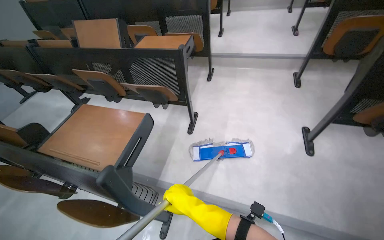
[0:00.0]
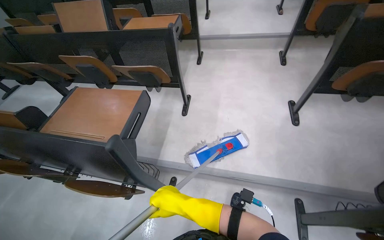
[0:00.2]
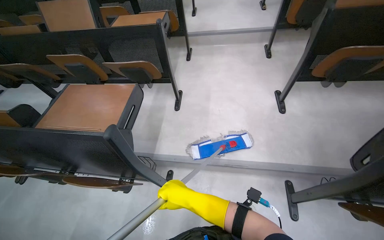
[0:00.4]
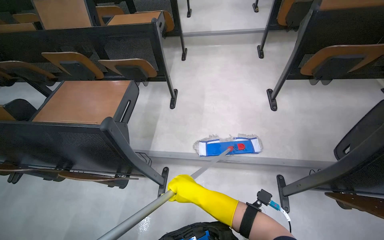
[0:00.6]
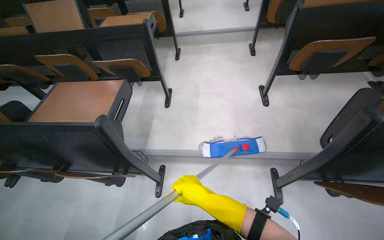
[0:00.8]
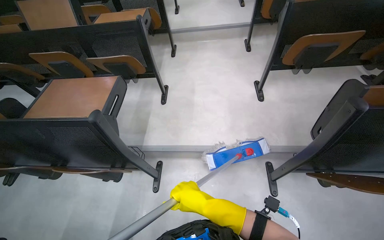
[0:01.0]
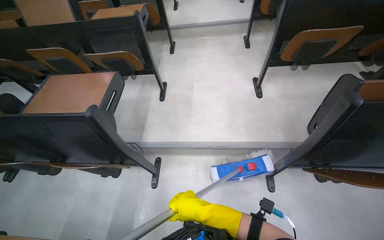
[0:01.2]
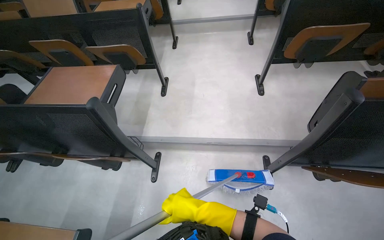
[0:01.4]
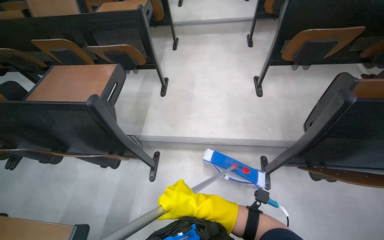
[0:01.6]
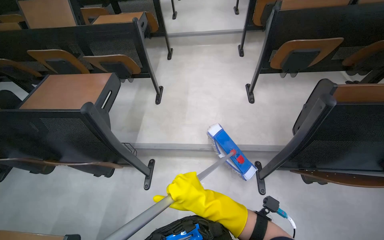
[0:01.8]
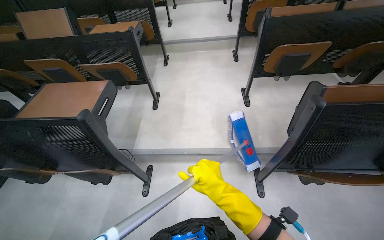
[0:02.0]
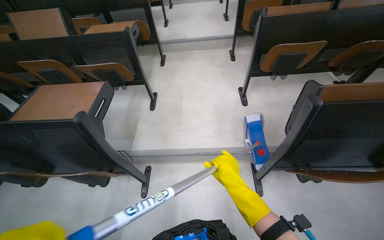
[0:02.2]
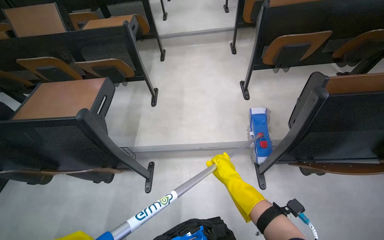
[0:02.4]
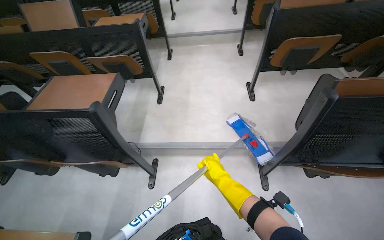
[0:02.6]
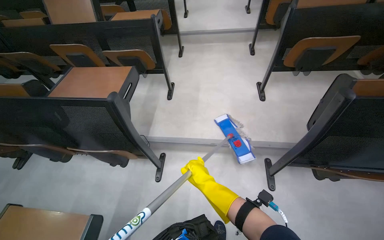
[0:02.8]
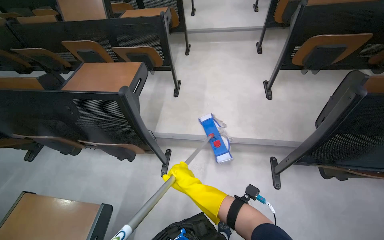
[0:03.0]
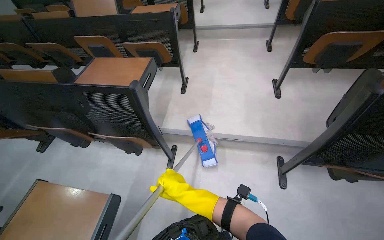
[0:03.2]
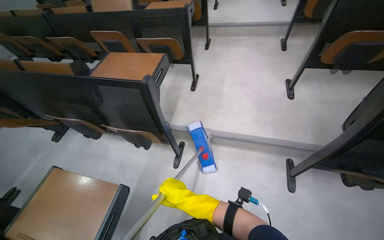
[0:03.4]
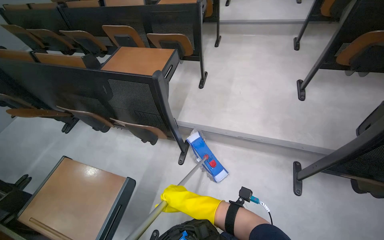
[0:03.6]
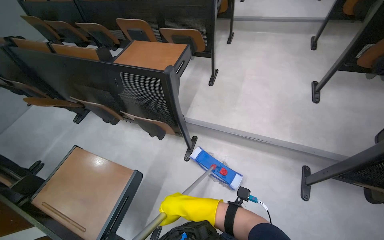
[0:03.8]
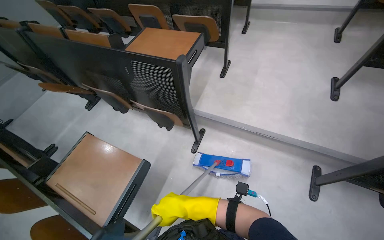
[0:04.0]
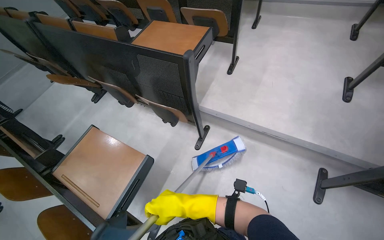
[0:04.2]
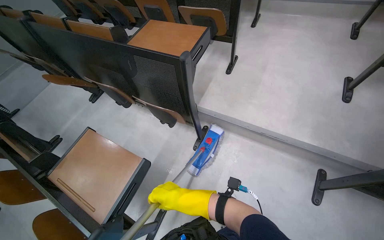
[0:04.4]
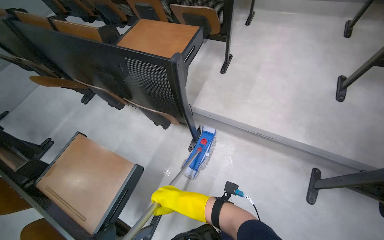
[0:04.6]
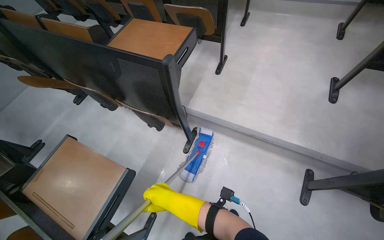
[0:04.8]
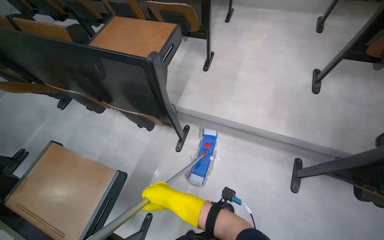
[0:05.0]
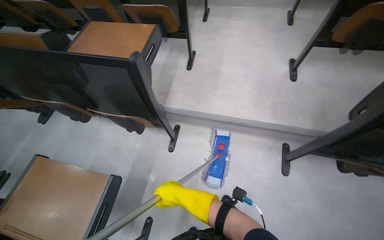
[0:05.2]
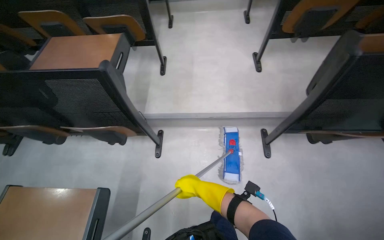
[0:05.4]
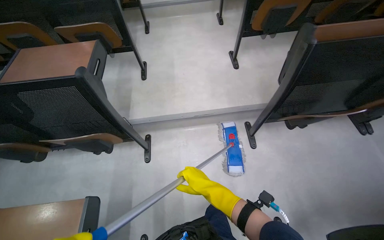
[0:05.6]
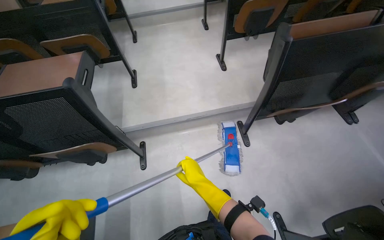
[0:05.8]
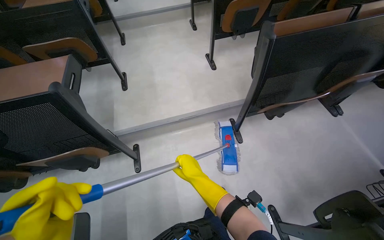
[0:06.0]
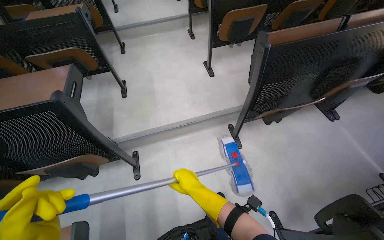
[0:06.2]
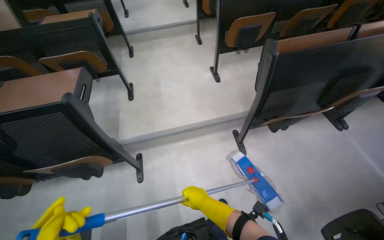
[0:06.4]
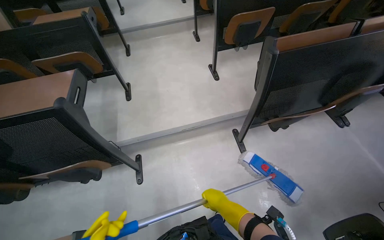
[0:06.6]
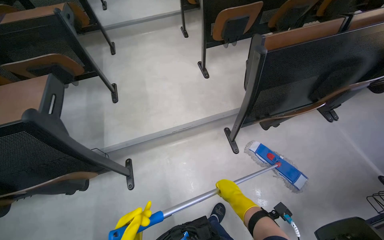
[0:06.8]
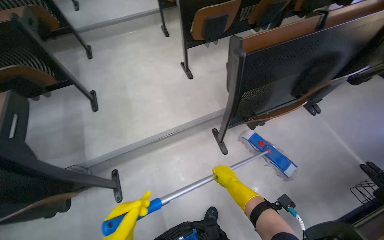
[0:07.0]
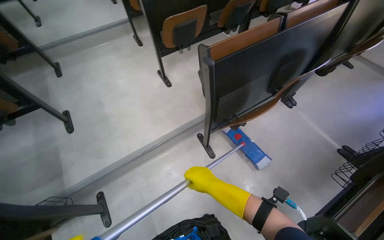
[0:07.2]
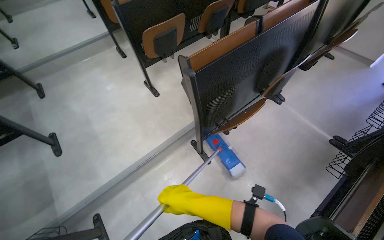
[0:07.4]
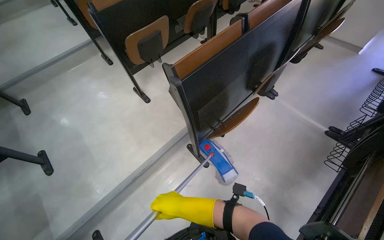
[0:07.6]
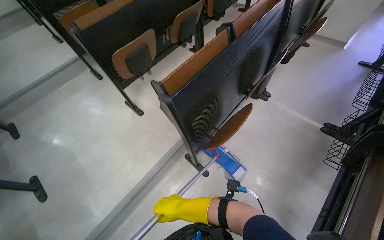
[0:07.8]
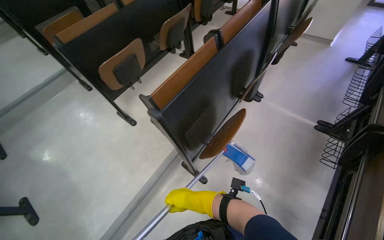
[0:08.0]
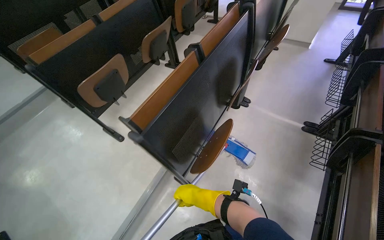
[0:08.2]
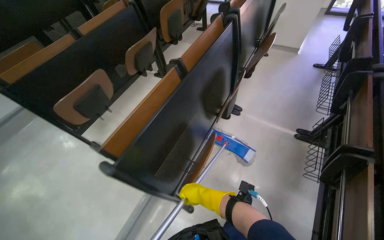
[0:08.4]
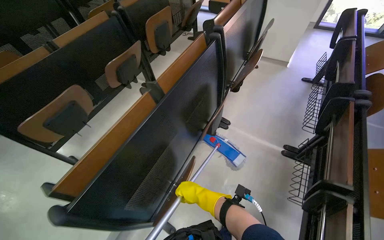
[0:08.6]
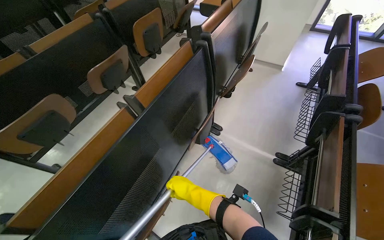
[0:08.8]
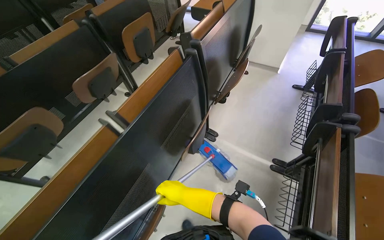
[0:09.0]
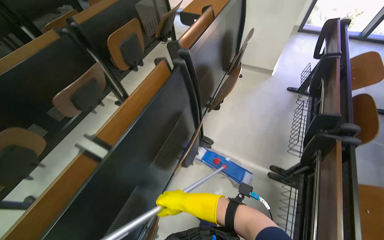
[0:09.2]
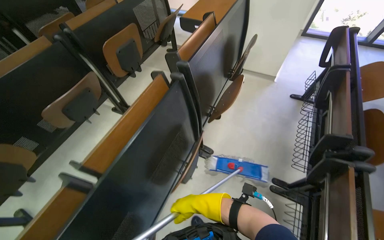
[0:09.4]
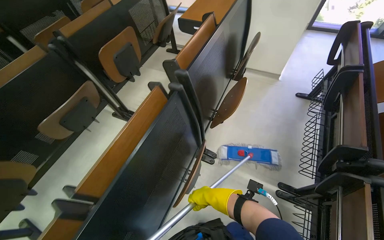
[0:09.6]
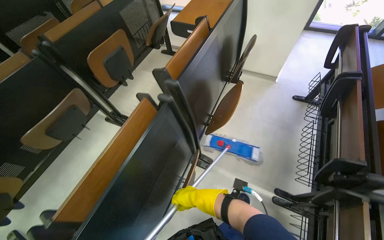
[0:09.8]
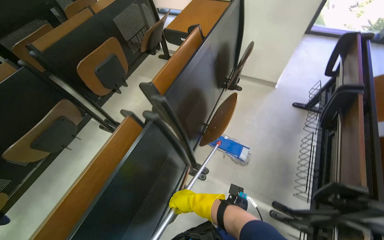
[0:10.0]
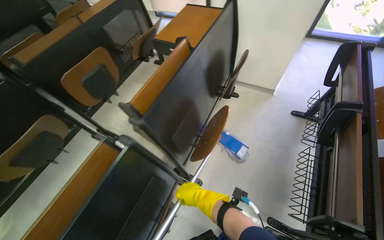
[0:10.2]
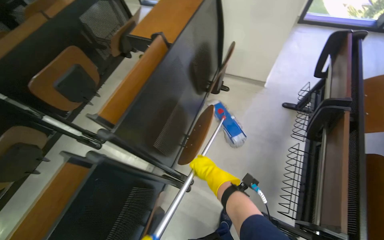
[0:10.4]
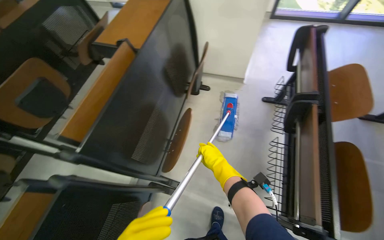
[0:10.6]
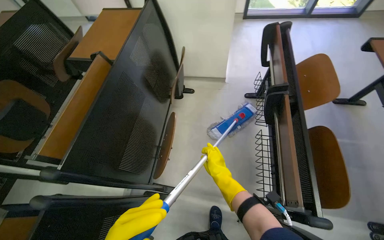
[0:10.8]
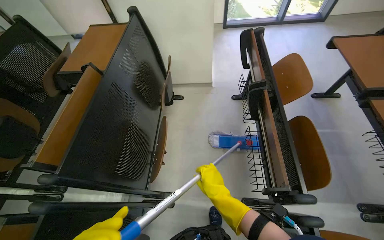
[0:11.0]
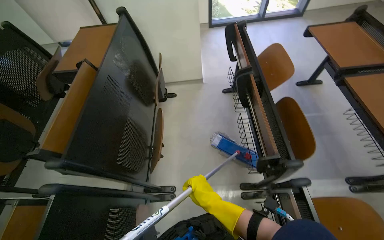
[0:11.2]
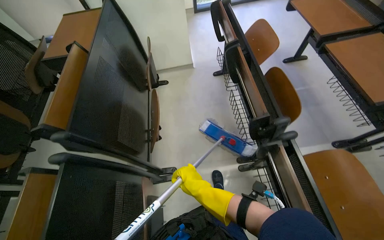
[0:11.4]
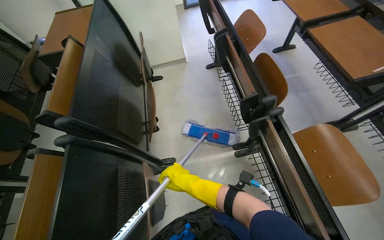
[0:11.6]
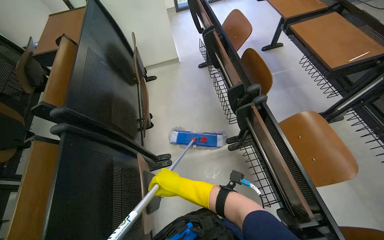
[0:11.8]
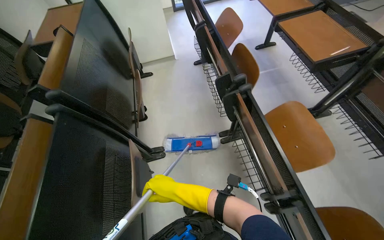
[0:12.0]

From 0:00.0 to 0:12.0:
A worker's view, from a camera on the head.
Job: mopping floor.
The whole recording: Mopping lecture hall floor. The worker mops the floor of the lecture hall, moving the mop through the aisles between seats.
From 0:03.0 to 0:04.4: The head turns to the left by some 20 degrees.
From 0:04.4 to 0:06.0: The head rotates approximately 45 degrees to the right.
From 0:06.0 to 0:07.6: The camera travels roughly 40 cm. The head rotates approximately 30 degrees to the right.
From 0:07.6 to 0:09.0: The camera travels some 70 cm.
From 0:09.0 to 0:10.4: The head travels about 70 cm.
From 0:10.4 to 0:12.0: The head travels roughly 50 cm. The head turns to the right by some 35 degrees.

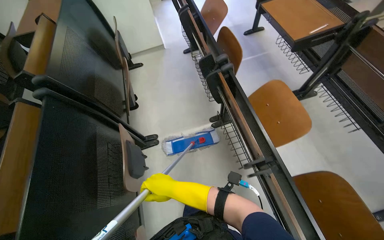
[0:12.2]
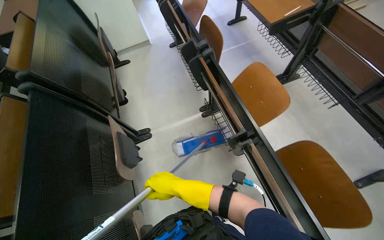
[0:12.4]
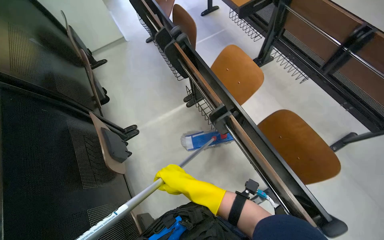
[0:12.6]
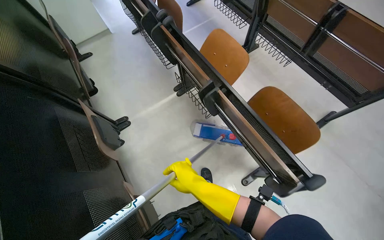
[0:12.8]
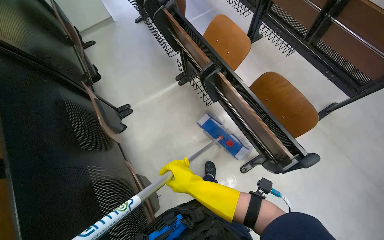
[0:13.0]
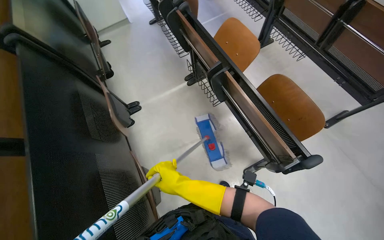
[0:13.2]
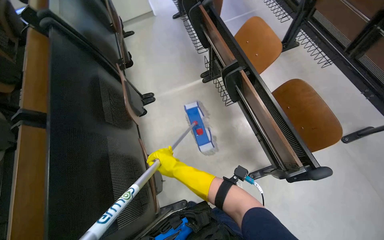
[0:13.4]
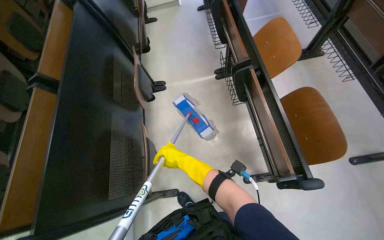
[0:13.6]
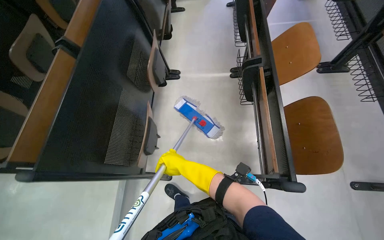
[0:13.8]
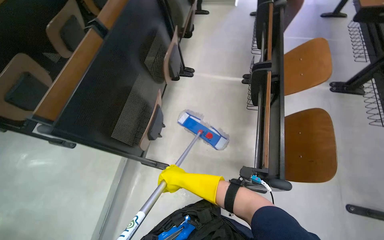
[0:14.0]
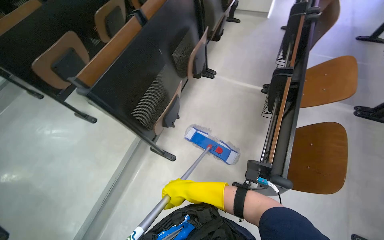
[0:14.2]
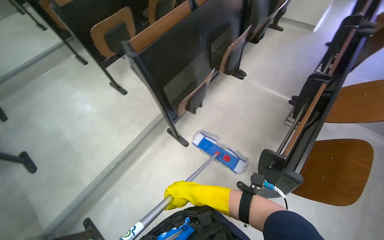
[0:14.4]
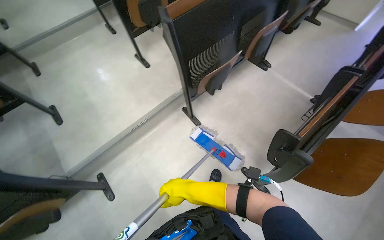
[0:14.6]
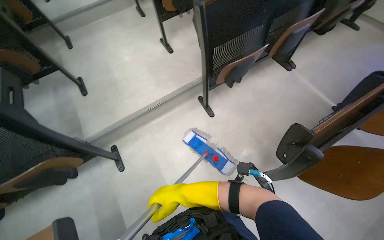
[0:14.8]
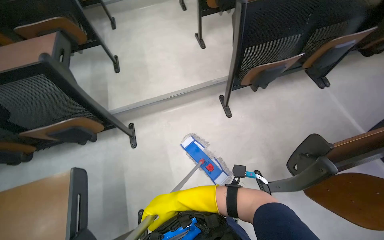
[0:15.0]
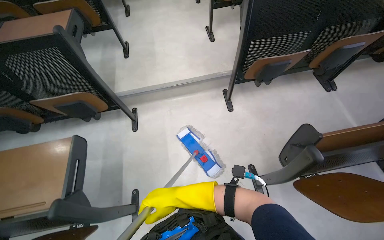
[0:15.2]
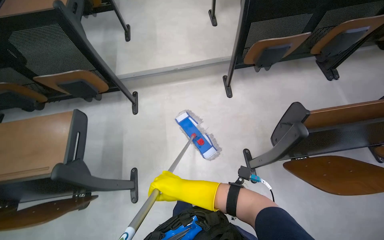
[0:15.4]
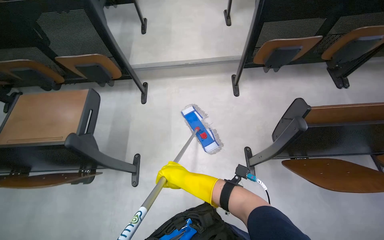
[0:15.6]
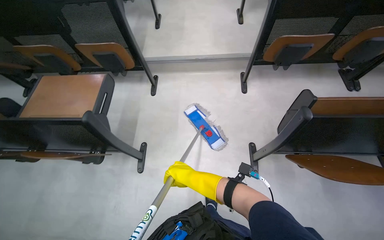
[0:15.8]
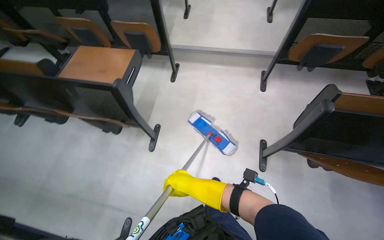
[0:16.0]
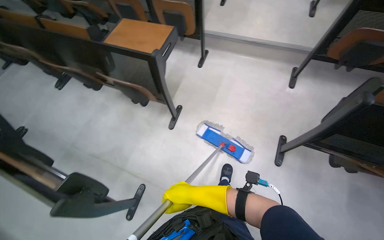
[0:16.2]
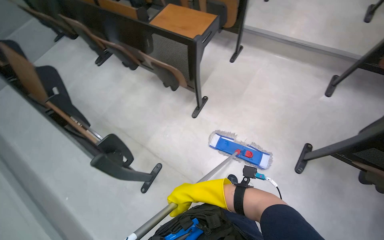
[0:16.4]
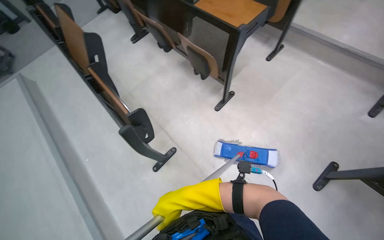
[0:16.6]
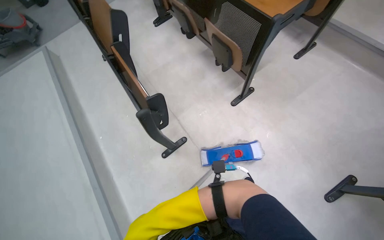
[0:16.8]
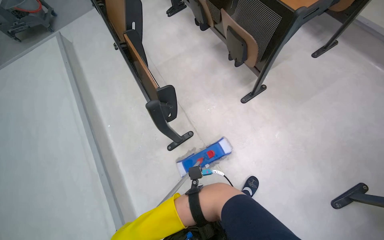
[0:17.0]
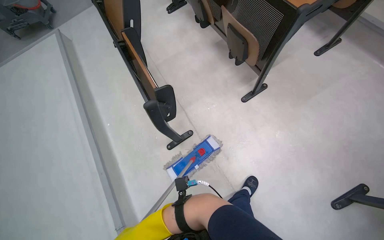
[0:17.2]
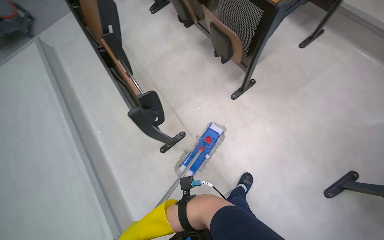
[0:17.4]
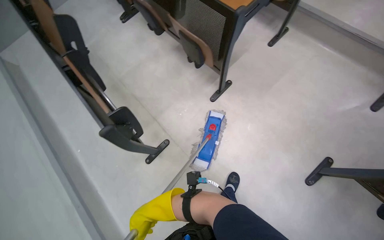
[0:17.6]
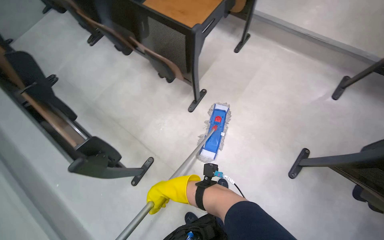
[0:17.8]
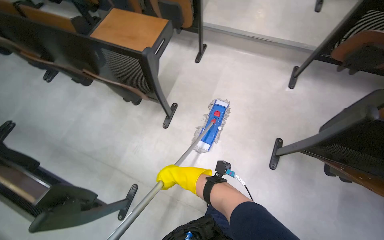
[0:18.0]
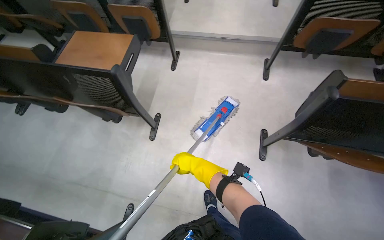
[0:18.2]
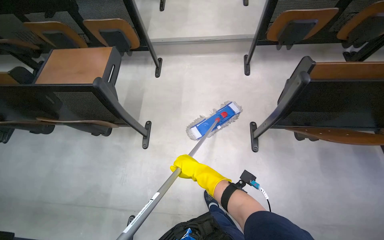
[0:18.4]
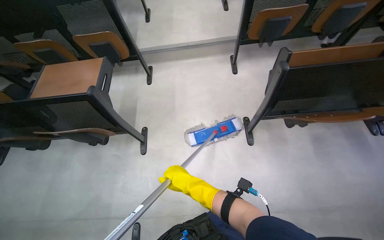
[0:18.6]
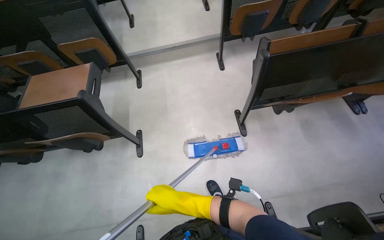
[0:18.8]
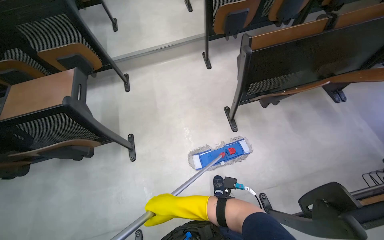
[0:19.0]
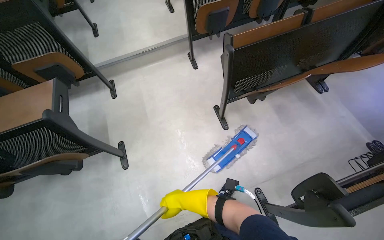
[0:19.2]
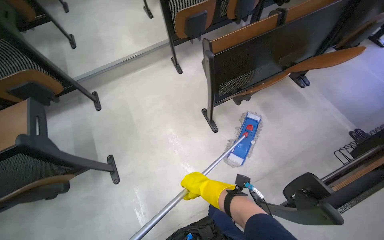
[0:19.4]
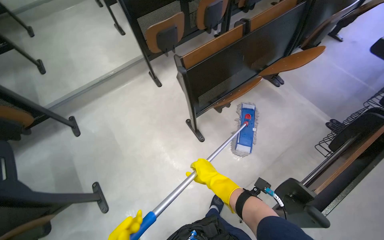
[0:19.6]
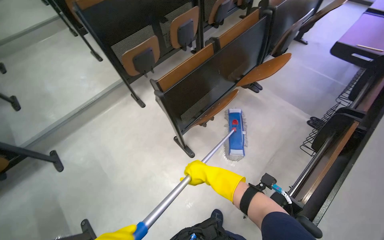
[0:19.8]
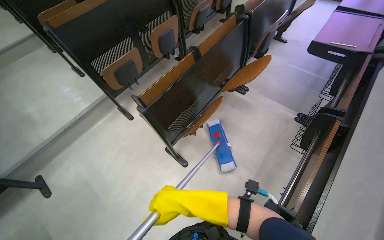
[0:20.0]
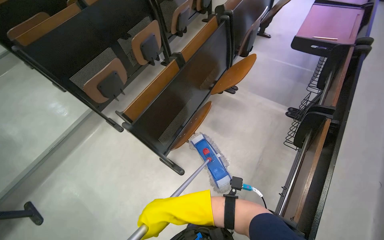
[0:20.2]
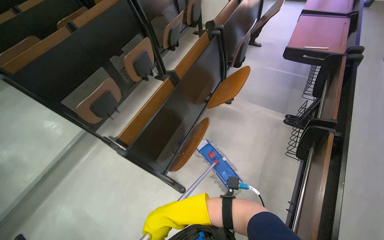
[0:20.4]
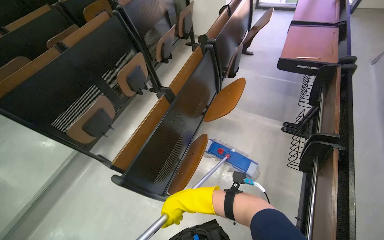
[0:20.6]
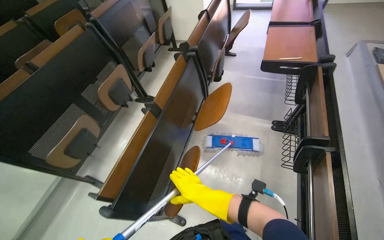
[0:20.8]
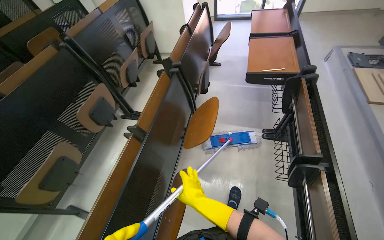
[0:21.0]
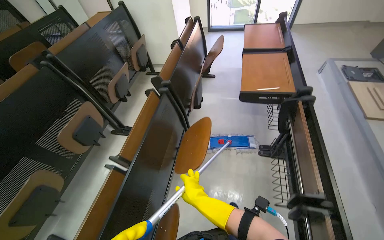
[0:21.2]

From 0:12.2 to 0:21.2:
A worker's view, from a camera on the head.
Job: mopping floor.
The whole recording: Mopping lecture hall floor. The worker mops the floor of the lecture hall, moving the mop through the aisles between seats.
From 0:12.2 to 0:13.8: The wearer moves about 50 cm.
From 0:13.8 to 0:15.2: The head travels about 60 cm. The head turns to the left by about 75 degrees.
From 0:15.2 to 0:16.6: The head travels roughly 70 cm. The wearer's head swings about 55 degrees to the left.
From 0:16.6 to 0:18.2: The head turns to the right by about 35 degrees.
From 0:18.2 to 0:19.8: The wearer's head swings roughly 55 degrees to the right. The view tips upward by some 15 degrees.
From 0:19.8 to 0:21.2: The head travels some 60 cm. The wearer's head swings about 35 degrees to the right.
